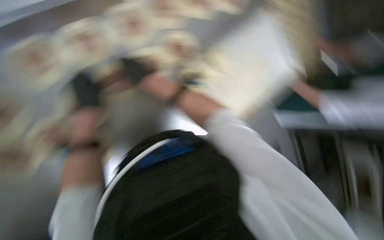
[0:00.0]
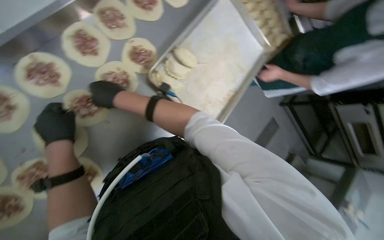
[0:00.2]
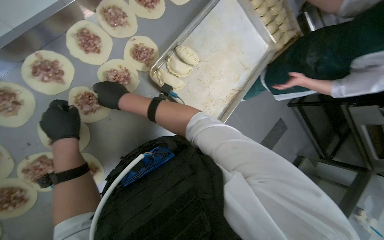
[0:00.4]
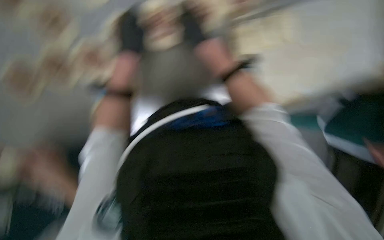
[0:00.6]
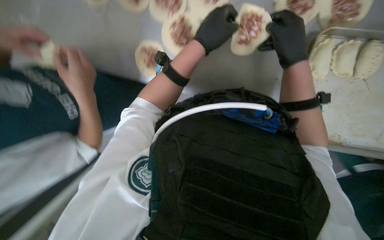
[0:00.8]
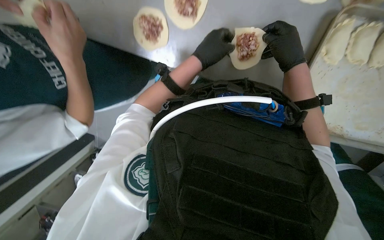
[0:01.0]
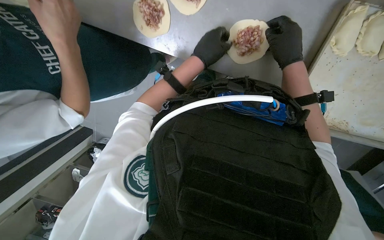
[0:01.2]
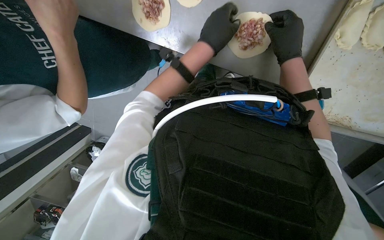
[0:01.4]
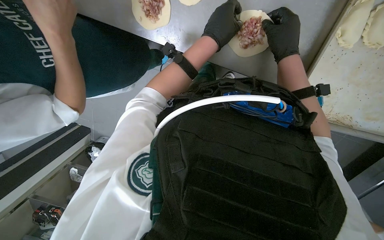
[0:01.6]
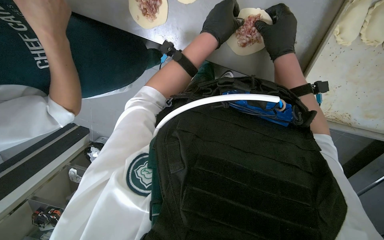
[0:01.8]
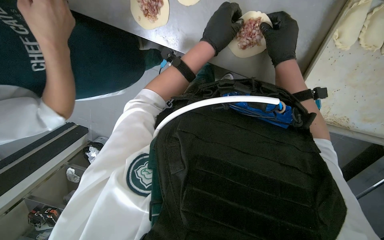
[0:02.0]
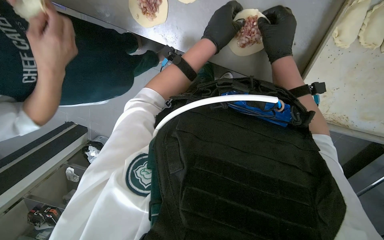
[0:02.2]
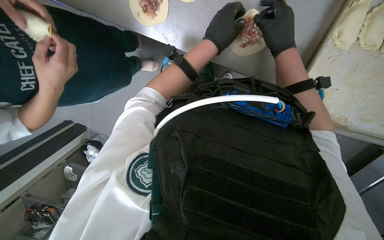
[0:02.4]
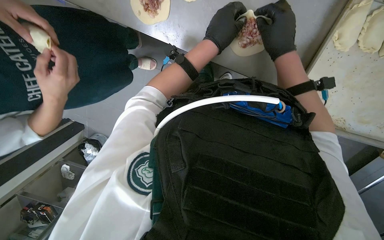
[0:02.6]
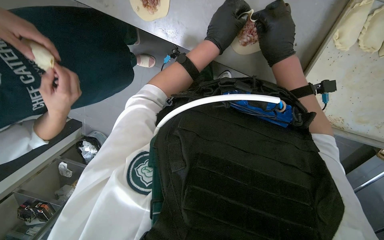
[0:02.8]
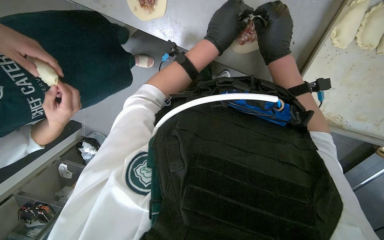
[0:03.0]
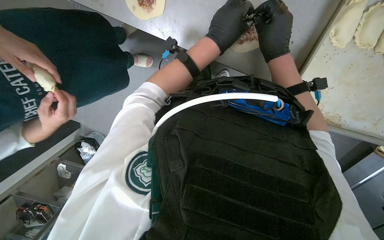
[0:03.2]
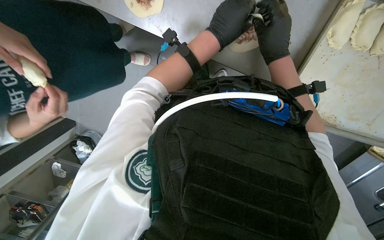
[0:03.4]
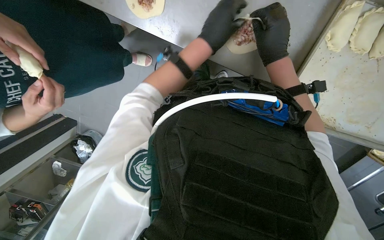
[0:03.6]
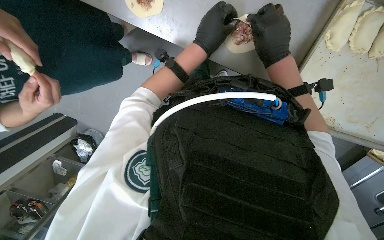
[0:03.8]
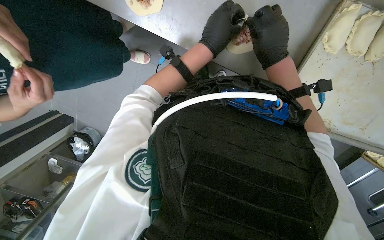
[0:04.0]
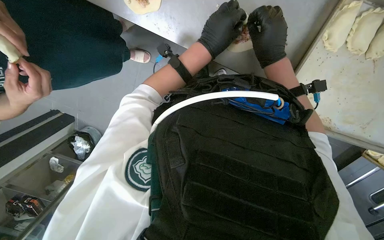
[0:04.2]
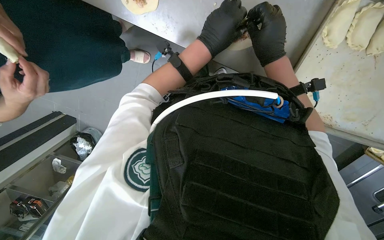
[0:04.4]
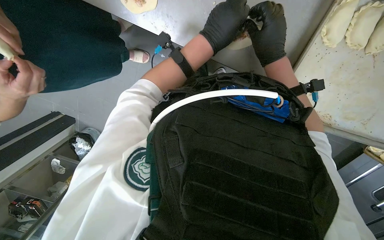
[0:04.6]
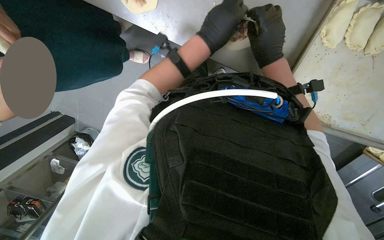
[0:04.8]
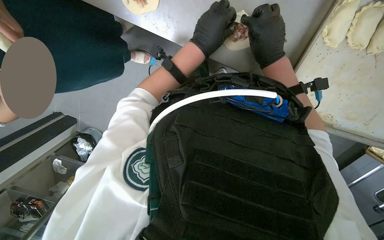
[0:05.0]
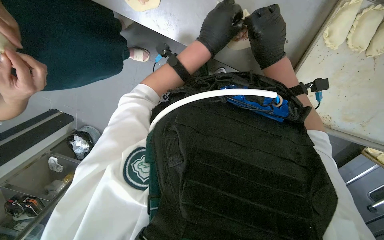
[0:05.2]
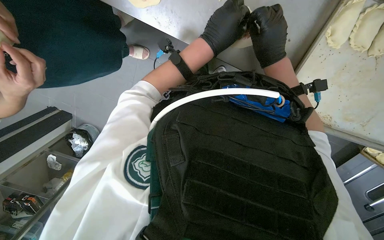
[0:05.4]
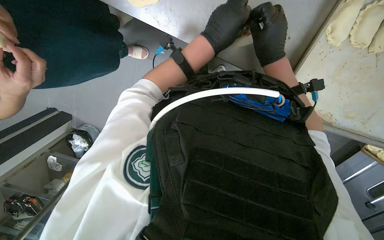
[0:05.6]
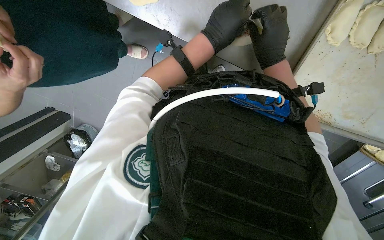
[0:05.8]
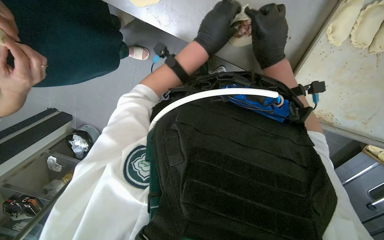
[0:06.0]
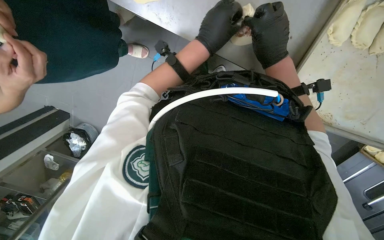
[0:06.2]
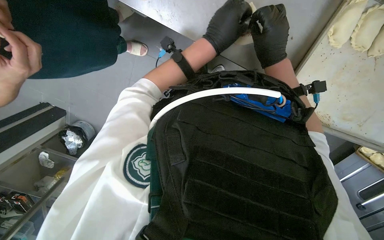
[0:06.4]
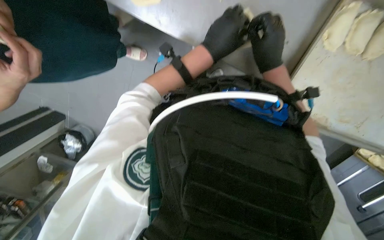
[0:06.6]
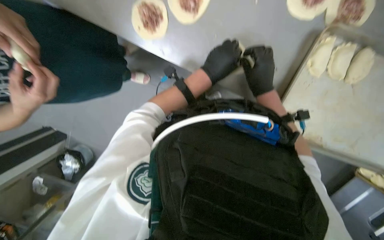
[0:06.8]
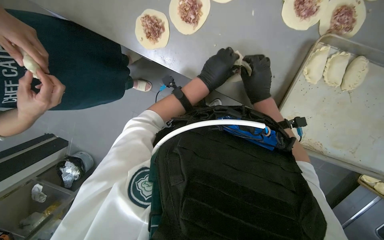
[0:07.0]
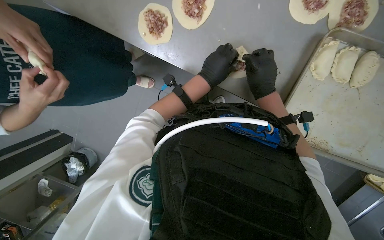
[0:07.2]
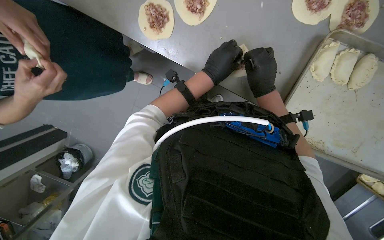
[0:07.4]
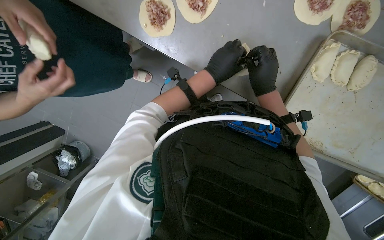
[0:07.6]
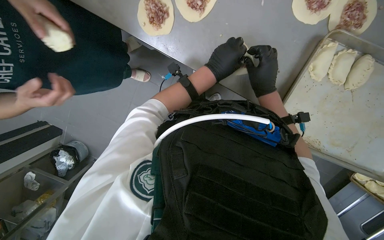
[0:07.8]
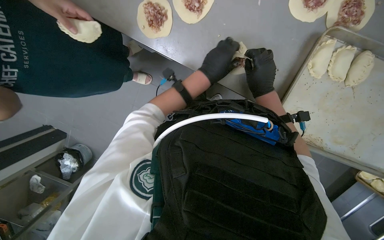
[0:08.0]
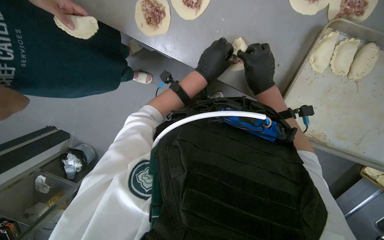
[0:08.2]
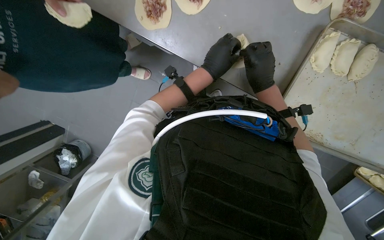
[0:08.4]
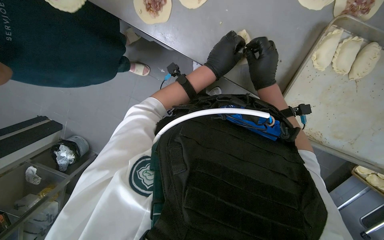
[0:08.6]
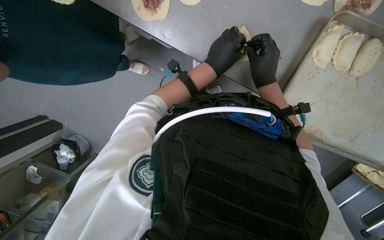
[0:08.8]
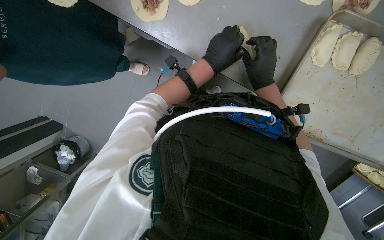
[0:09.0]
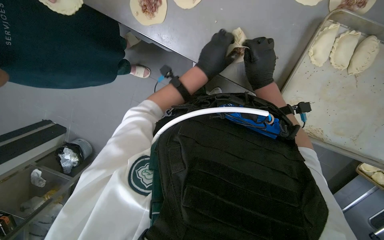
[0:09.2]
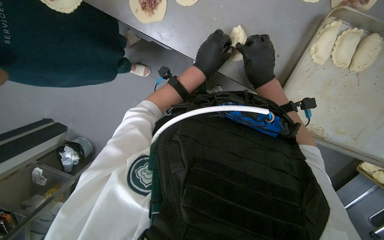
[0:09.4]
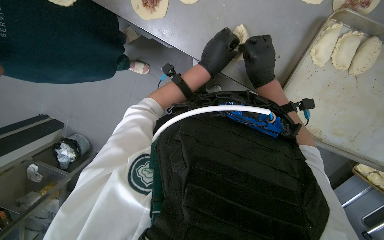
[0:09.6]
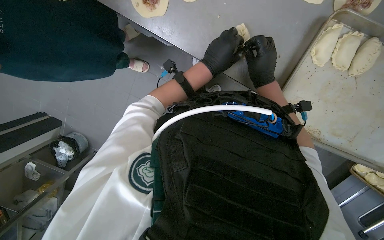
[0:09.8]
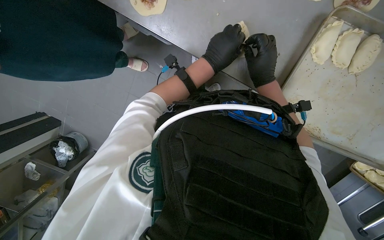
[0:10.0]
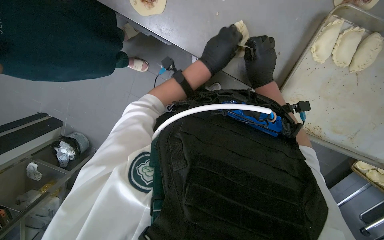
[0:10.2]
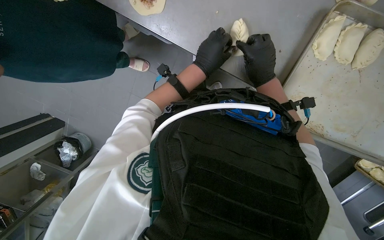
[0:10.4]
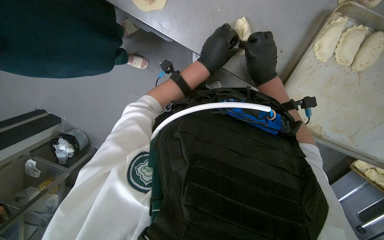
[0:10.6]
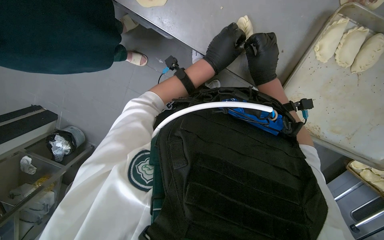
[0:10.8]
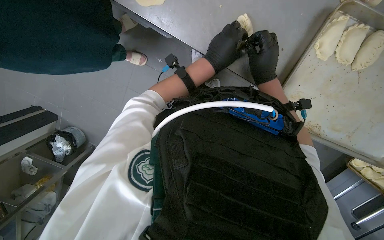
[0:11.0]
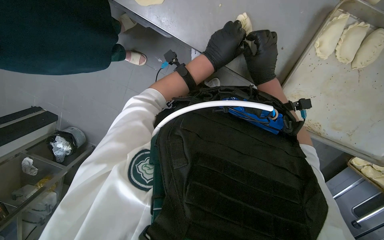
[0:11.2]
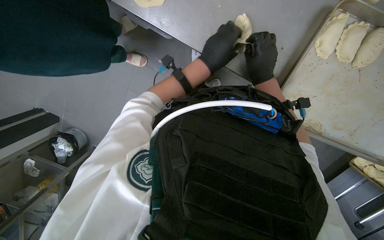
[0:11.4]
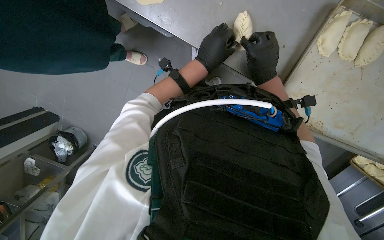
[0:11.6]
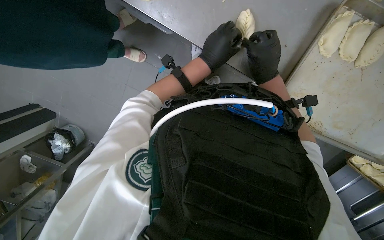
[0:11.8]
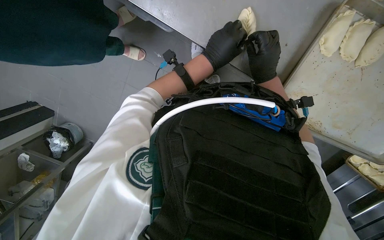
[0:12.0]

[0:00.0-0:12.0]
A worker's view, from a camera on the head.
Job: preparing food.
The whole recording: Folding meat-filled dough into dumplings. The worker folds dough filled with meat into dumplings and places them on a baking sheet.
0:00.0 to 0:01.6: The view tips downward by about 15 degrees. Both hands move to the right, about 40 cm.
0:01.6 to 0:12.0: The hands work in one place, with small movements.

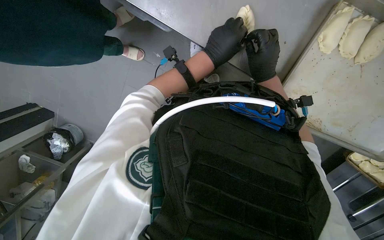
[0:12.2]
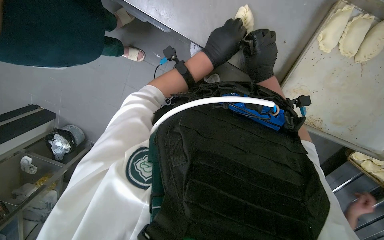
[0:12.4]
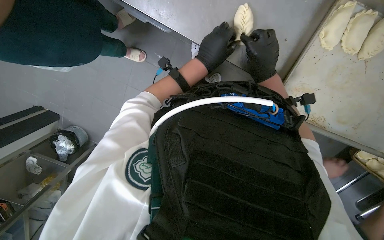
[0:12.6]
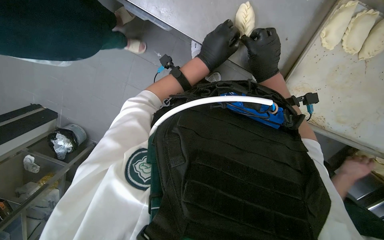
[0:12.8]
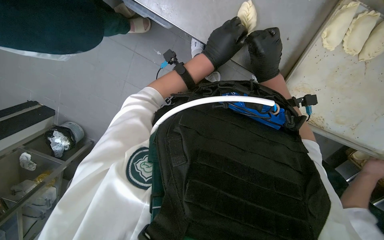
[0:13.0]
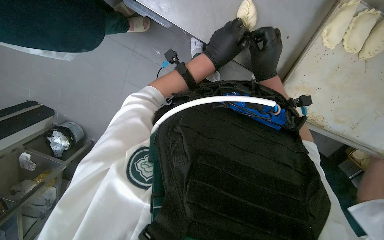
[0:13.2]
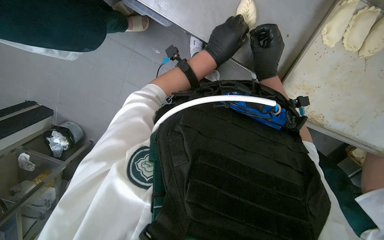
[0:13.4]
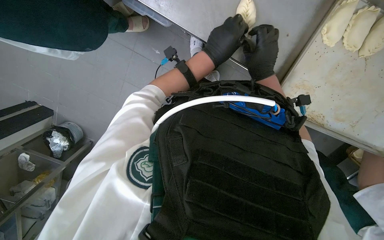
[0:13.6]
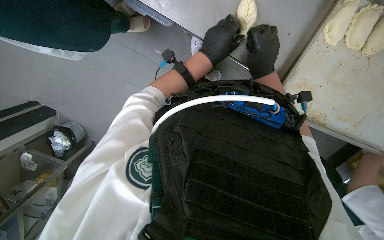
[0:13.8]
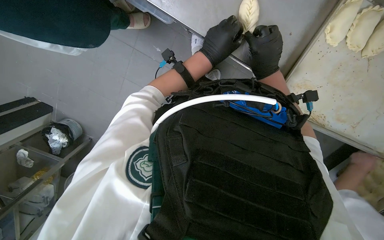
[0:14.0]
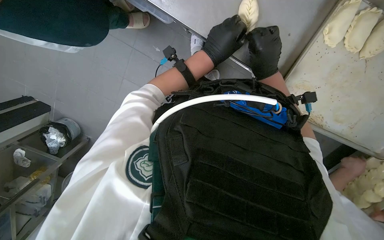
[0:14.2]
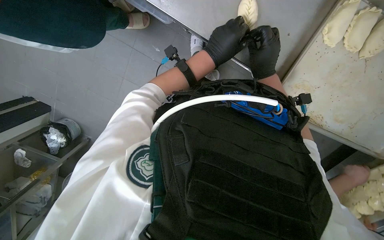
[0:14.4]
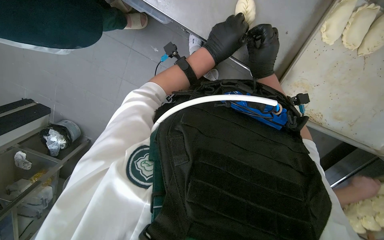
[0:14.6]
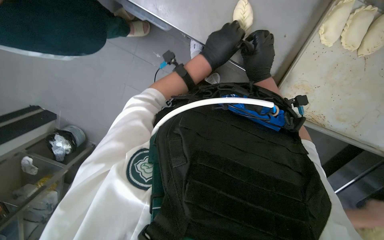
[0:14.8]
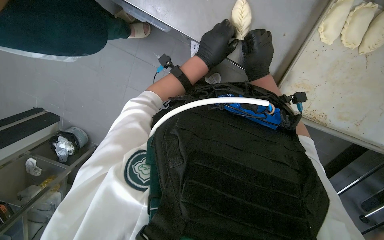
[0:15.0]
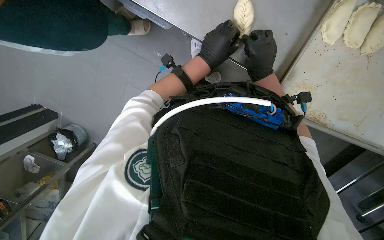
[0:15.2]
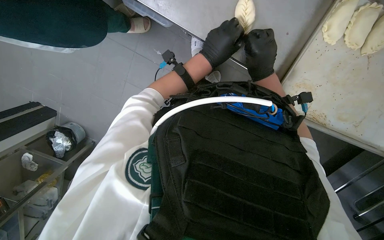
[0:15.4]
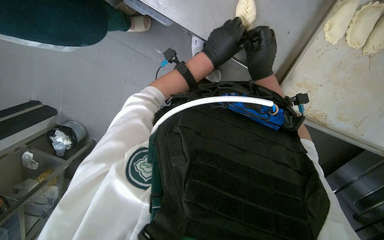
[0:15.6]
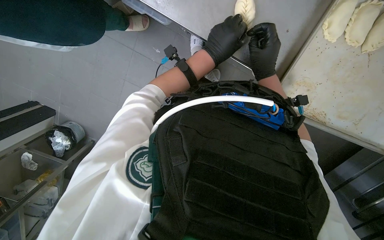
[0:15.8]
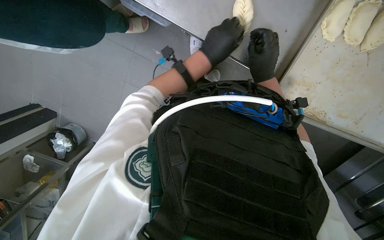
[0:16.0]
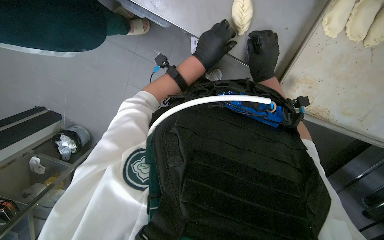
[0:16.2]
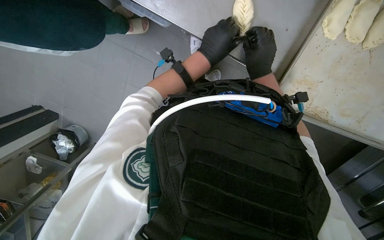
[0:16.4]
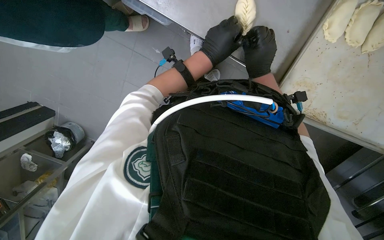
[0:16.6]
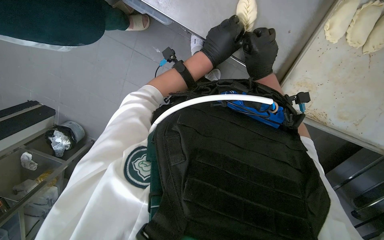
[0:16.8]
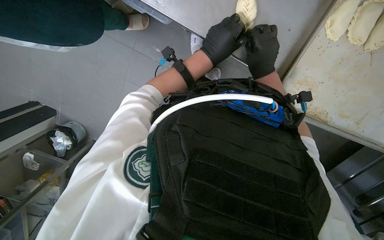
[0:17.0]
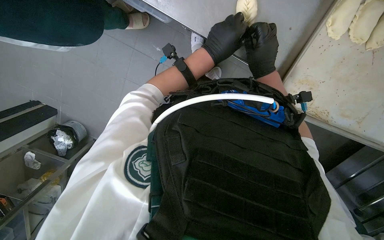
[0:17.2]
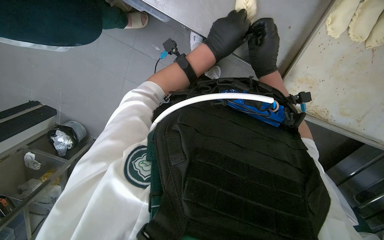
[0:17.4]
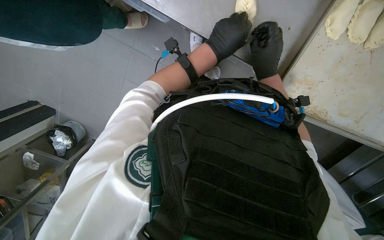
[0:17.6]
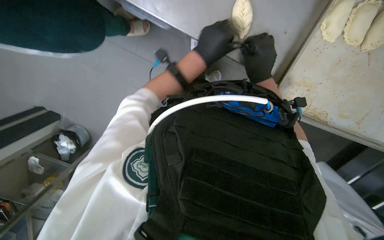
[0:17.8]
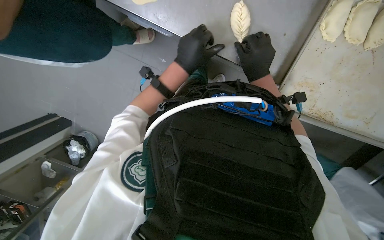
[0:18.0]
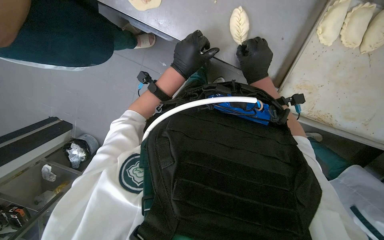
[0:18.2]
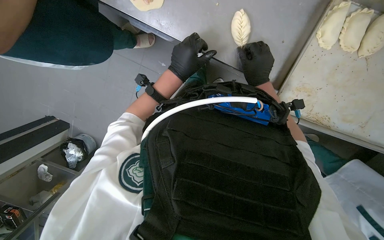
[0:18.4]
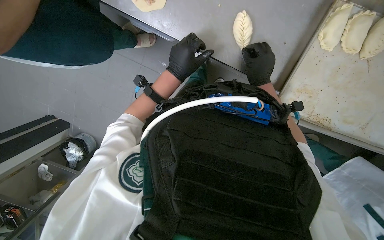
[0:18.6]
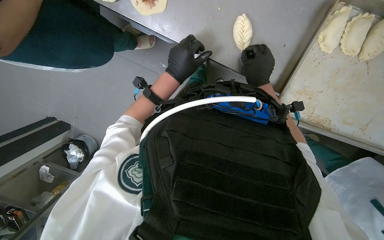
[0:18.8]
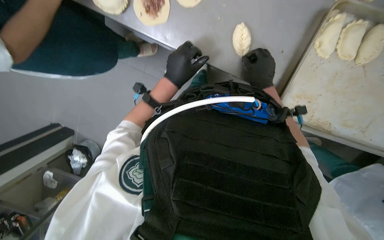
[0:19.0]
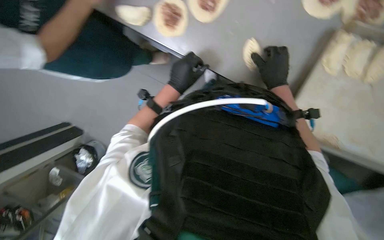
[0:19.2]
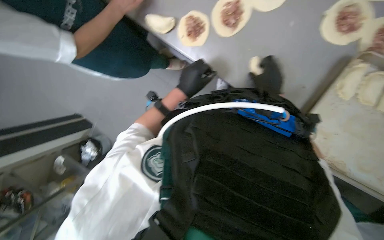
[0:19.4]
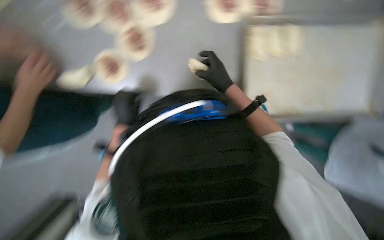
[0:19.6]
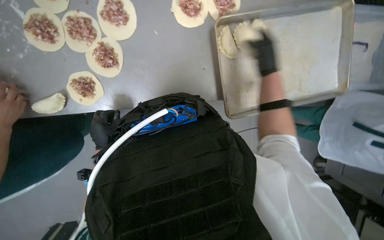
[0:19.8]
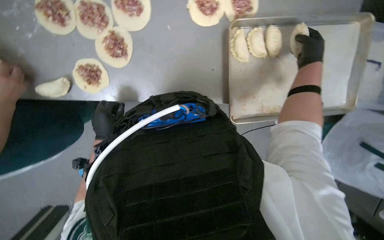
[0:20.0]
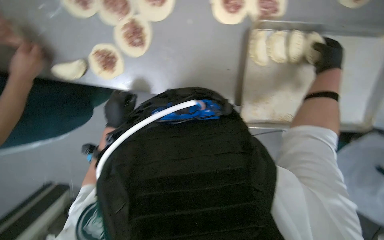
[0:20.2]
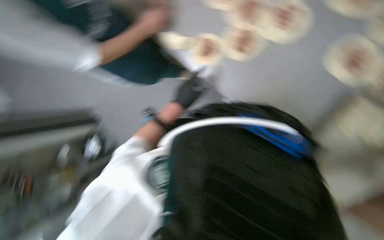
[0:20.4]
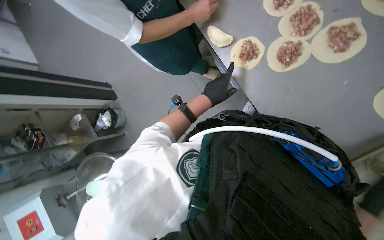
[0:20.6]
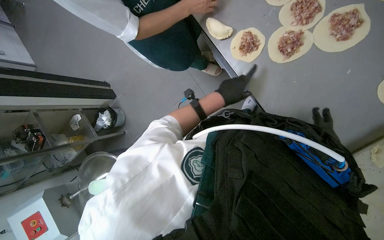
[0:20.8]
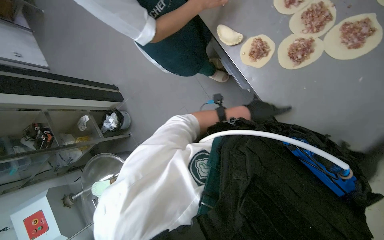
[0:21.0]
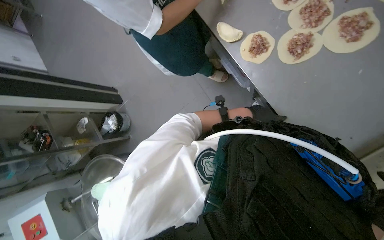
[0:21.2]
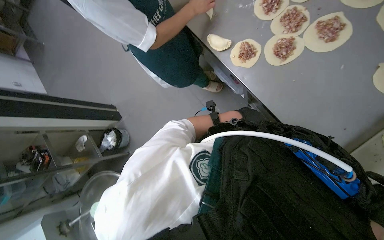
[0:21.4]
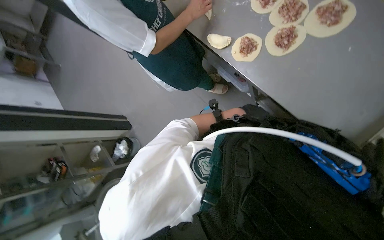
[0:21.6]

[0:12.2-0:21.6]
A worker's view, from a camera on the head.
Job: preparing food.
The whole recording: Folding meat-filled dough into dumplings. The worker folds dough filled with meat into dumplings and places them on a baking sheet.
0:12.2 to 0:17.0: The hands work in one place, with small movements.
0:17.0 to 0:18.4: The left hand travels to the left by some 10 cm.
0:18.4 to 0:20.0: The wearer looks roughly 15 degrees further upward. The right hand shifts about 30 cm to the right and up the picture; the left hand shifts some 20 cm to the left.
0:20.0 to 0:21.6: The wearer's head swings roughly 25 degrees to the left.
